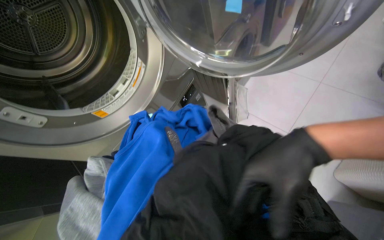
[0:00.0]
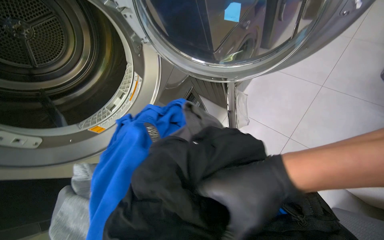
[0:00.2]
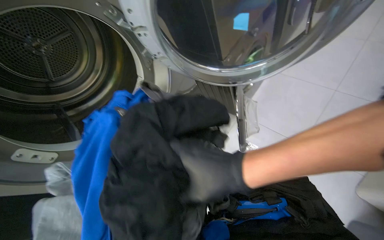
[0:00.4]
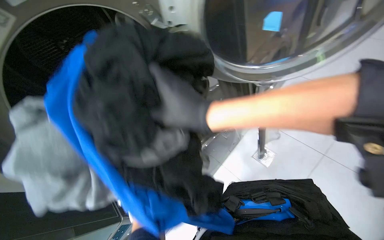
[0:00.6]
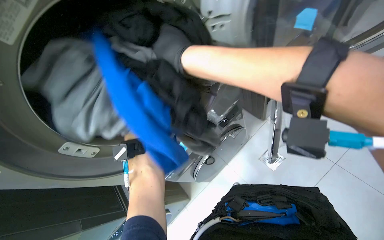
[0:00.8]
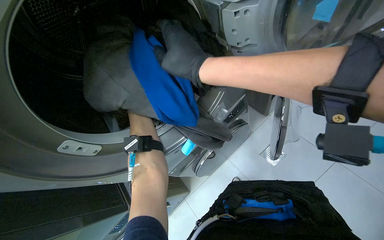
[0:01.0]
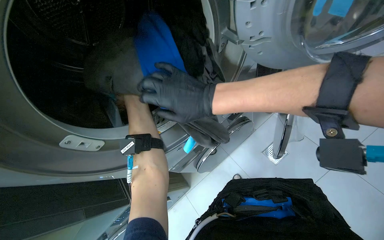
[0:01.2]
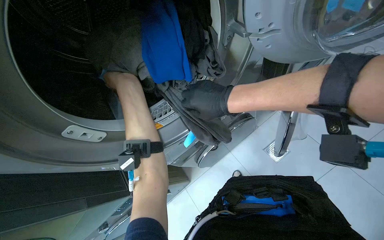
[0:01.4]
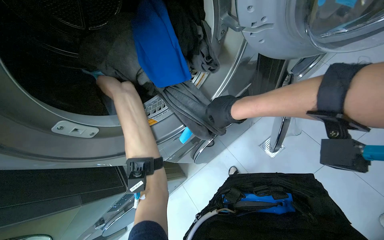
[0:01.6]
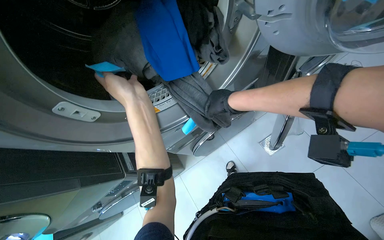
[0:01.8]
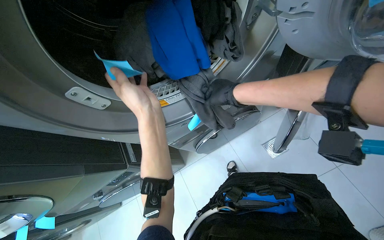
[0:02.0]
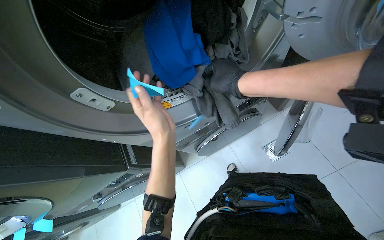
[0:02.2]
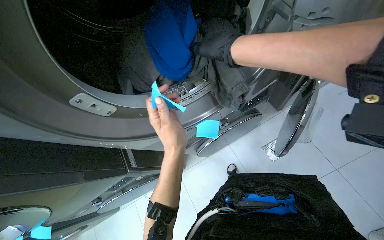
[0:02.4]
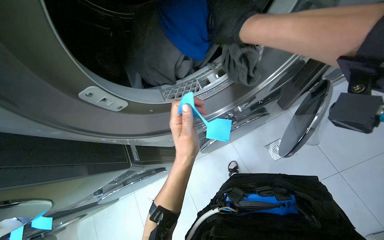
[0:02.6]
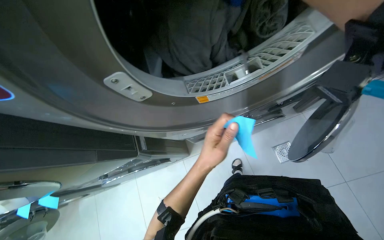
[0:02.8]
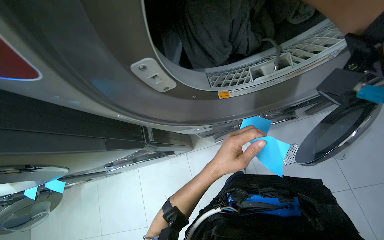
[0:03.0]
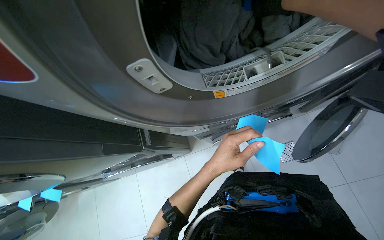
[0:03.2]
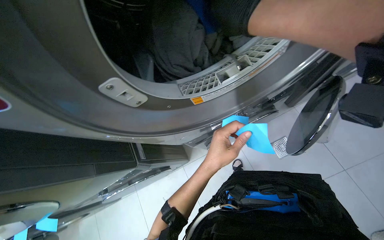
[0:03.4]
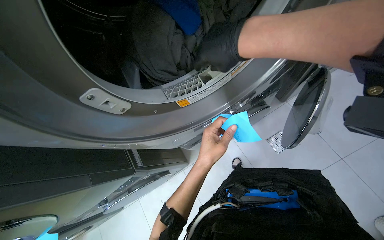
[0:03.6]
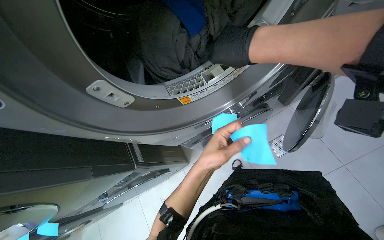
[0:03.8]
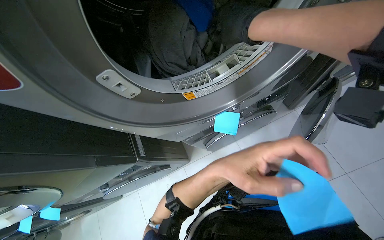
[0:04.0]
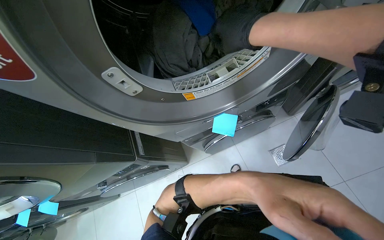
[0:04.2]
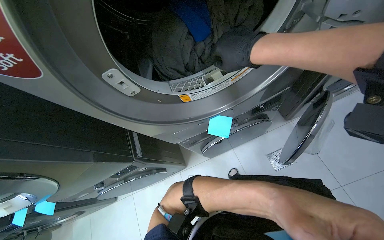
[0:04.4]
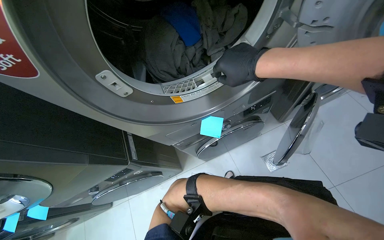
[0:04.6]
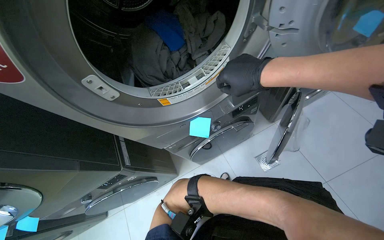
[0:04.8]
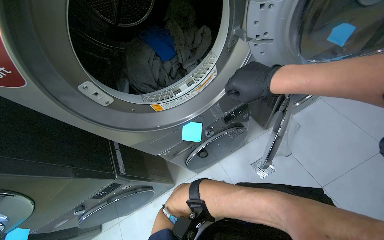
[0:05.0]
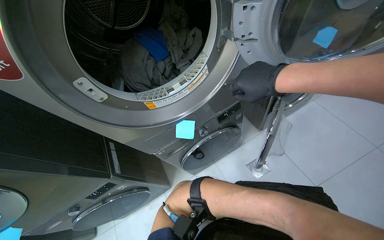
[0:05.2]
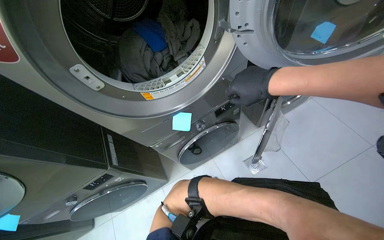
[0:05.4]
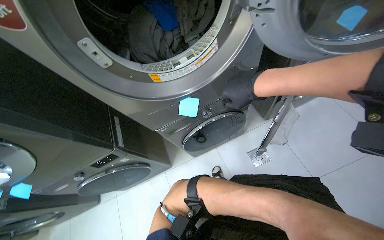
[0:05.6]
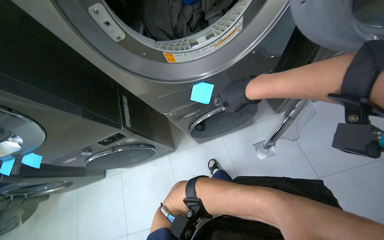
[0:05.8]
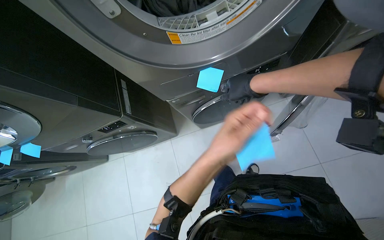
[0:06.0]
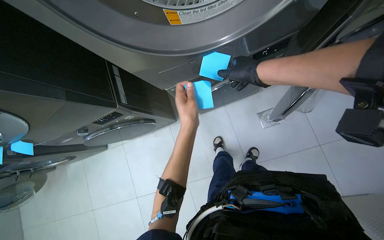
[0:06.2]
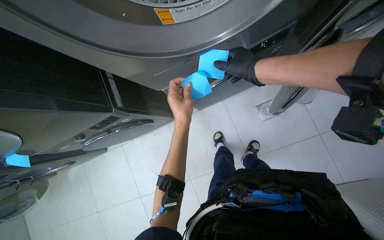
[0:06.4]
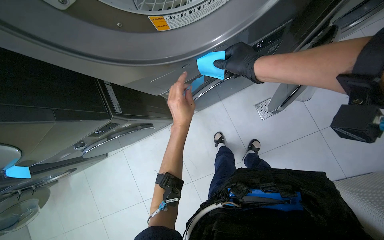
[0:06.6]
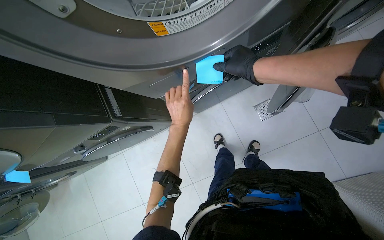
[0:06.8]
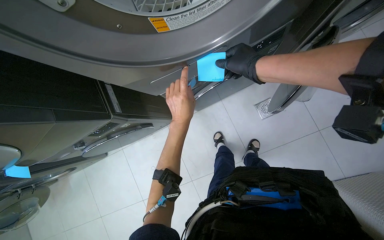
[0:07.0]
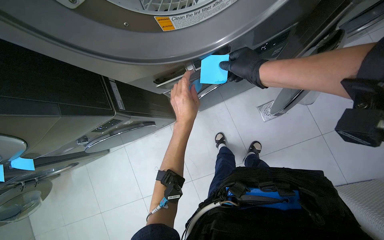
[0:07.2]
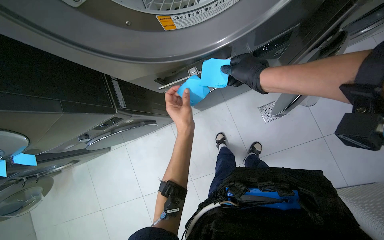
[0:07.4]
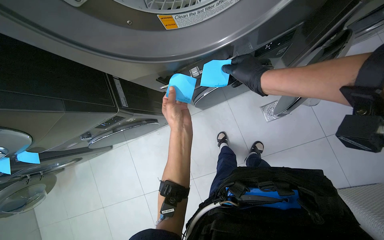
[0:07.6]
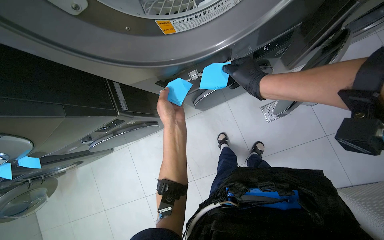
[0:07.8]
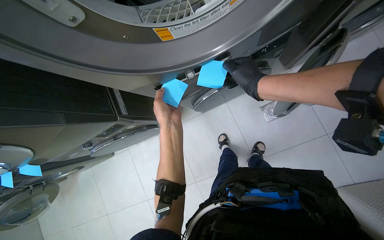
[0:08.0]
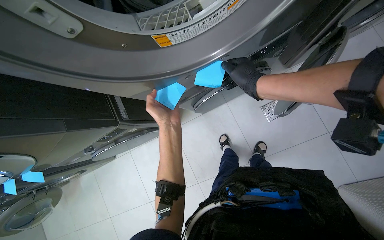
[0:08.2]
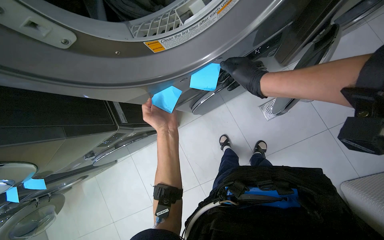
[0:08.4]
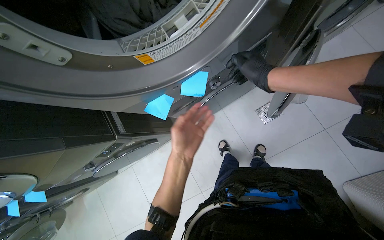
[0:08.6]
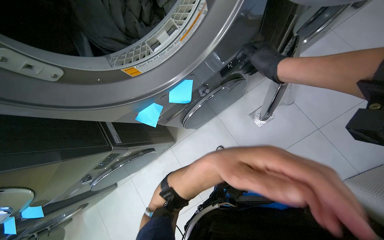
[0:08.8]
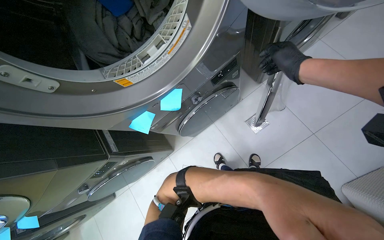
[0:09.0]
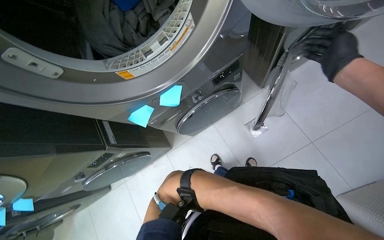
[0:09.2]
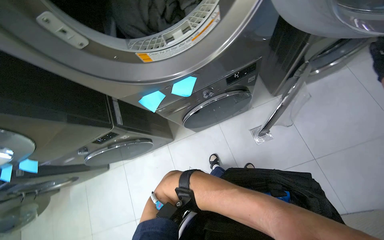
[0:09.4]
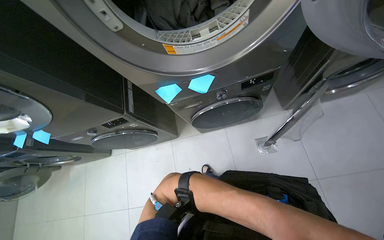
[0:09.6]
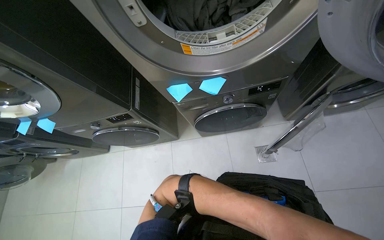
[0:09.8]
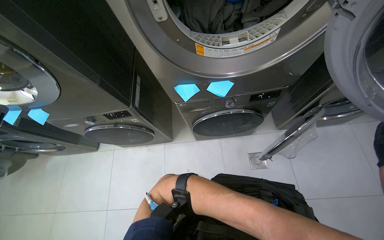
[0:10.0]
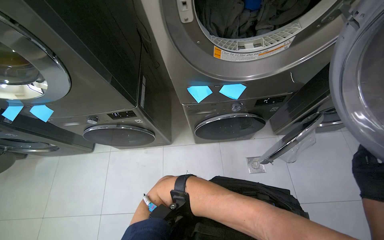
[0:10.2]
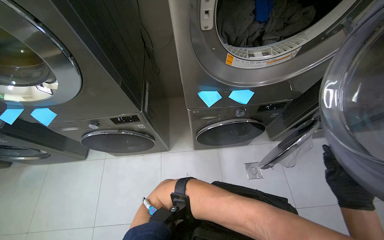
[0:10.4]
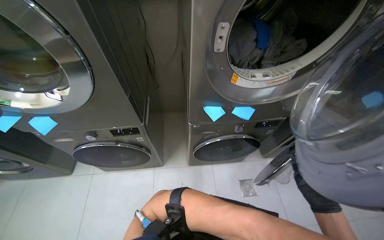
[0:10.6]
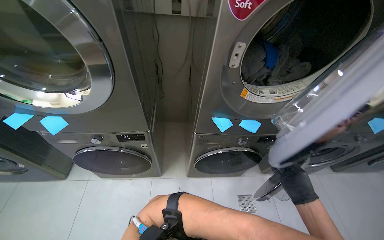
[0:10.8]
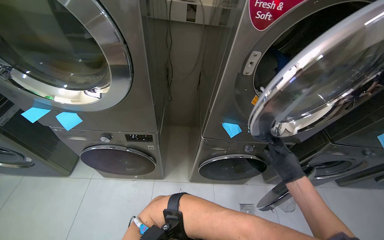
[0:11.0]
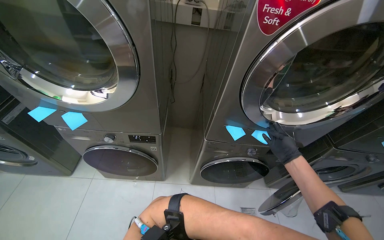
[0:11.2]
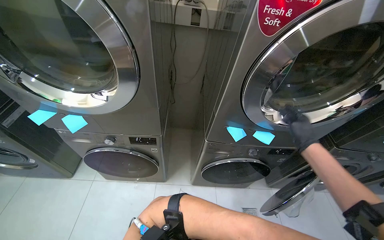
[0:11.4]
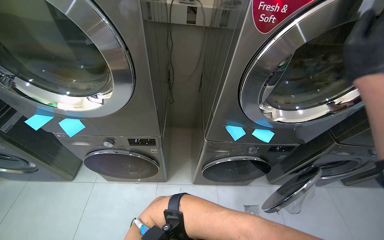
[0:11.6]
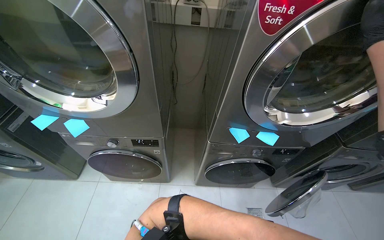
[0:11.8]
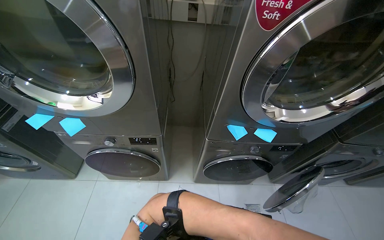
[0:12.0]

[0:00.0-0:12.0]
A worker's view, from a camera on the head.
Job: managing laundry.
The whole recording: Operating laundry machines. The worker loads clothes into washing machines and dryers, closes doors, and checks filters.
0:00.0 to 0:01.6: The view pans to the left by approximately 20 degrees.
0:01.6 to 0:03.0: The left hand heads down the picture and to the right, covering roughly 25 cm.
0:03.0 to 0:04.4: The left hand goes approximately 25 cm to the right and nearer to the camera.
0:04.4 to 0:06.0: The right hand heads down the picture, covering roughly 20 cm.
0:06.0 to 0:07.6: The left hand travels to the left and farther from the camera by some 15 cm.
0:07.6 to 0:09.0: The right hand is displaced to the right by some 25 cm; the left hand heads to the right and nearer to the camera, covering roughly 30 cm.
0:09.0 to 0:10.4: Everything in view rotates some 35 degrees clockwise.
0:10.4 to 0:12.0: The view tilts some 10 degrees upward.

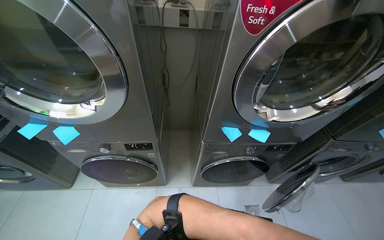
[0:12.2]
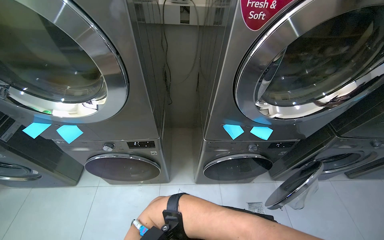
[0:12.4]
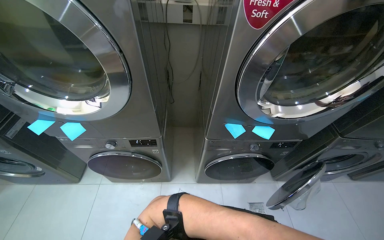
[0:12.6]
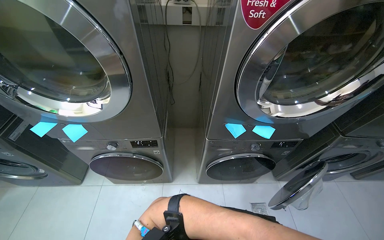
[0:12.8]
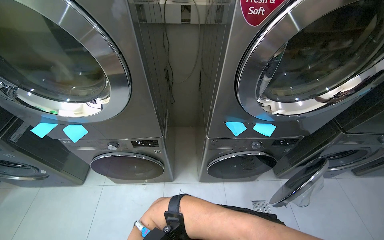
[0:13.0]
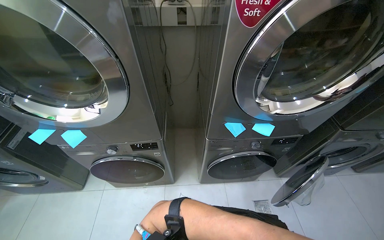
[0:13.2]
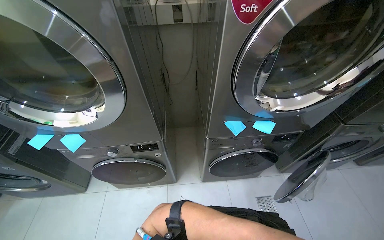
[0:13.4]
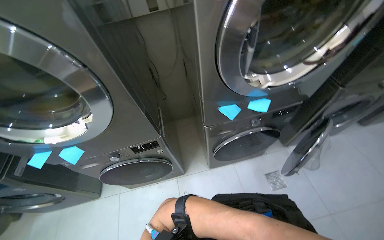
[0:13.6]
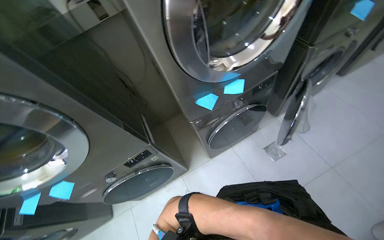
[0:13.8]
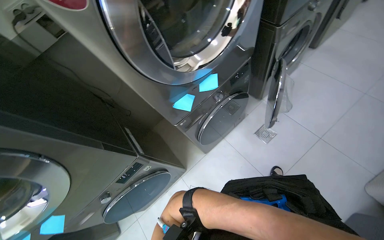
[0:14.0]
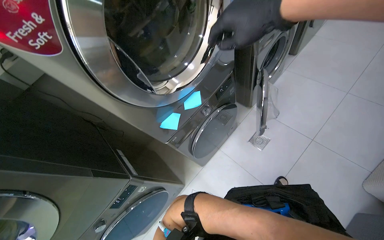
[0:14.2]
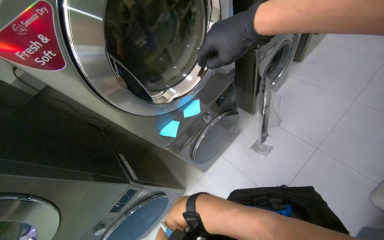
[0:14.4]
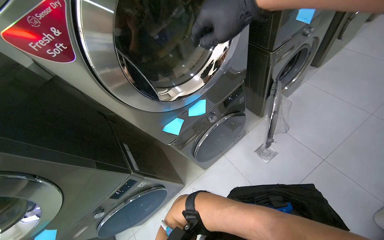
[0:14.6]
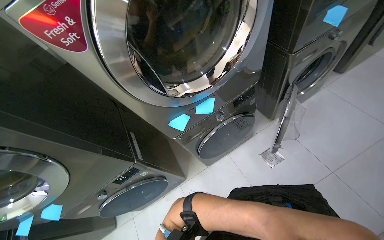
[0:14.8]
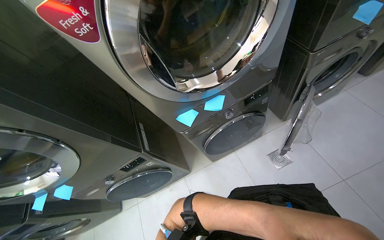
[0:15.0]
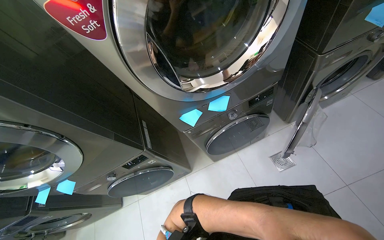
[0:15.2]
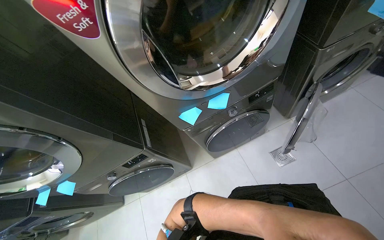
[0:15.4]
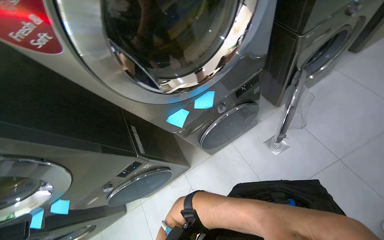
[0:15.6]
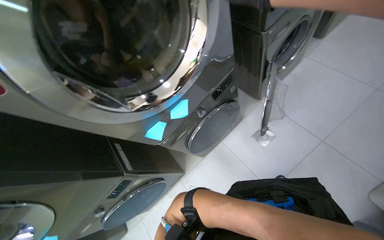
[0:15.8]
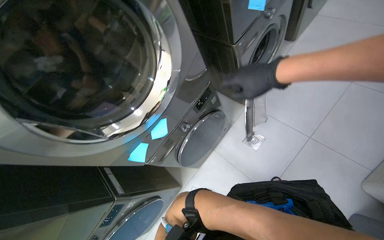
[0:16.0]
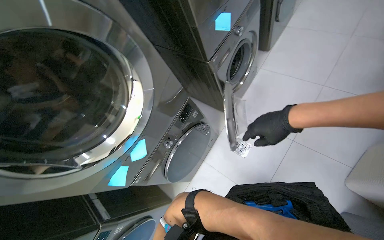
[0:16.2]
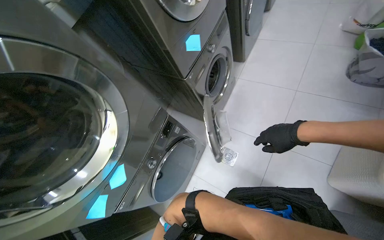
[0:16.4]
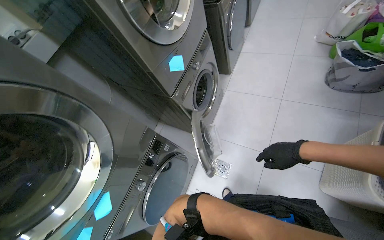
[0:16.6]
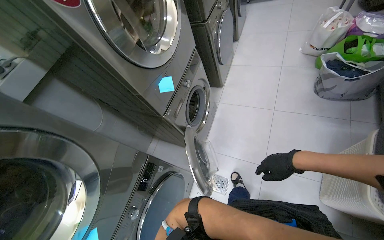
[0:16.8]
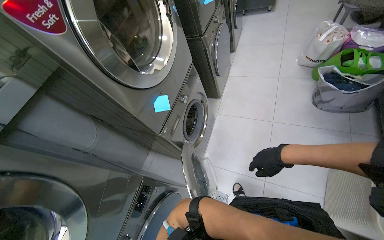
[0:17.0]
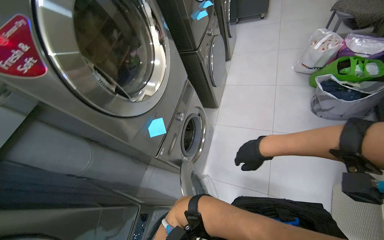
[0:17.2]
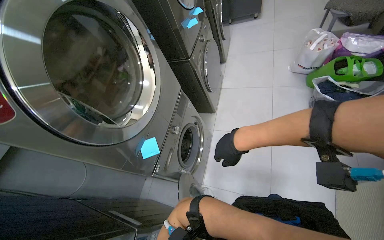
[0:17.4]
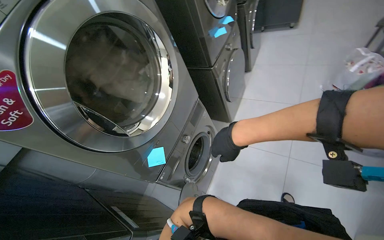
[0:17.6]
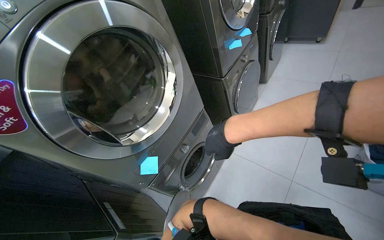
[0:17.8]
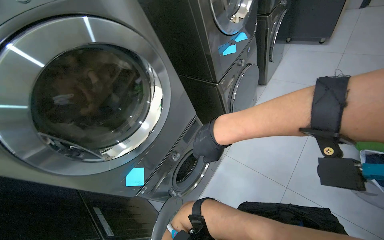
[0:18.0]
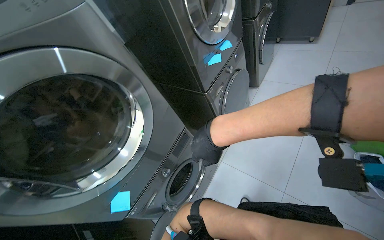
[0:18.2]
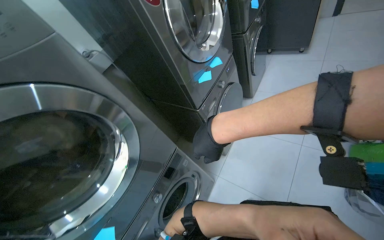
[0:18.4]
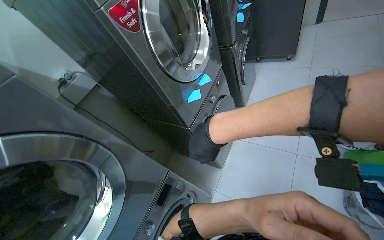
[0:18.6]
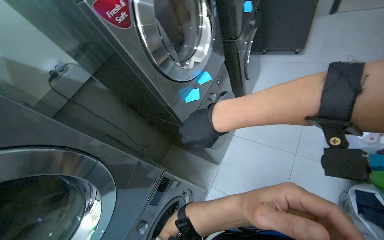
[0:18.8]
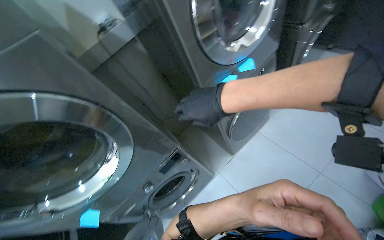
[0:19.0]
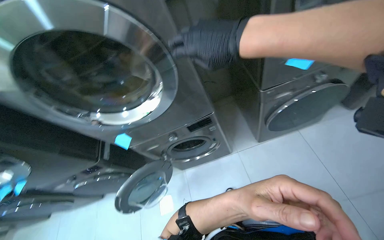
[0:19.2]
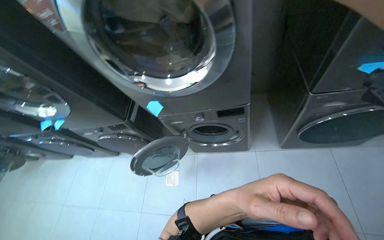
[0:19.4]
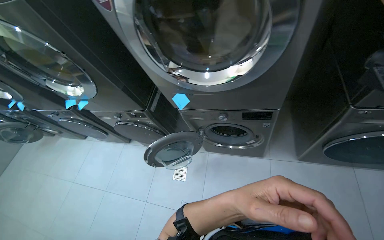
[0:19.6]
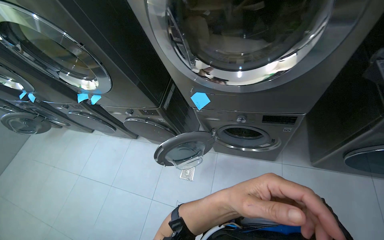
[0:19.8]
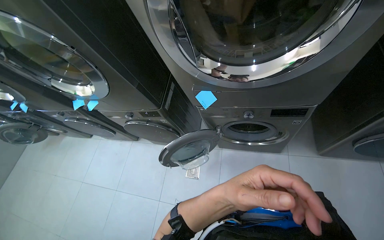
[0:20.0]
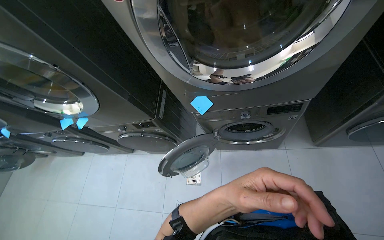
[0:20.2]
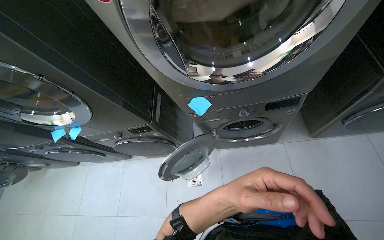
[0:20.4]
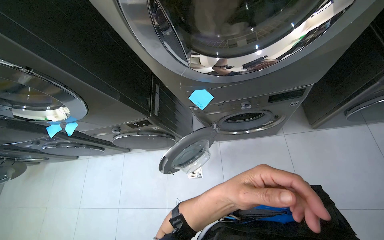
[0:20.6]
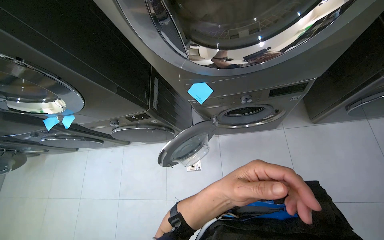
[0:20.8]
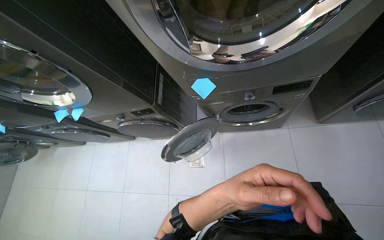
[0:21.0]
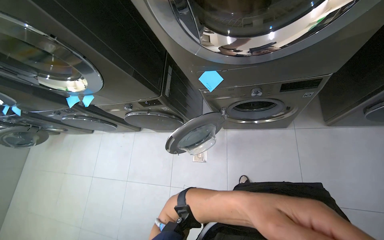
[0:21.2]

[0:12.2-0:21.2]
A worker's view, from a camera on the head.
Job: managing laundry.
The whole recording: Operating laundry machines. The worker loads clothes into washing machines and dryers, closes doors, and checks filters.
0:12.2 to 0:13.8: Everything in view rotates approximately 30 degrees counterclockwise.
0:15.2 to 0:16.6: The head rotates approximately 40 degrees to the right. The wearer looks approximately 10 degrees further upward.
0:16.6 to 0:18.2: The camera travels approximately 70 cm.
0:18.2 to 0:19.8: The head rotates roughly 65 degrees to the left. The view tilts approximately 25 degrees downward.
